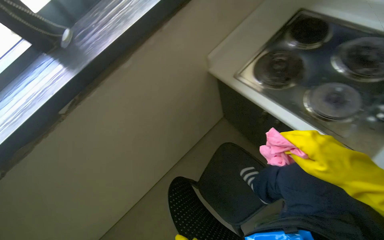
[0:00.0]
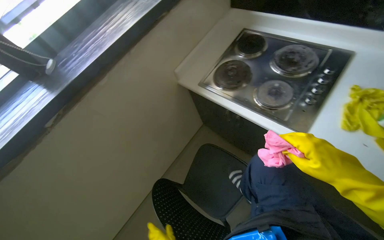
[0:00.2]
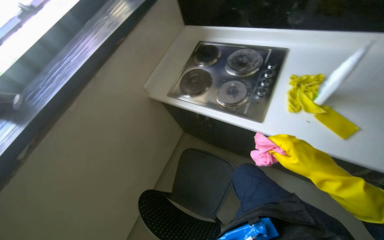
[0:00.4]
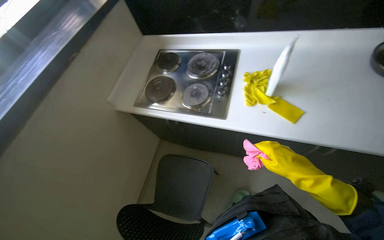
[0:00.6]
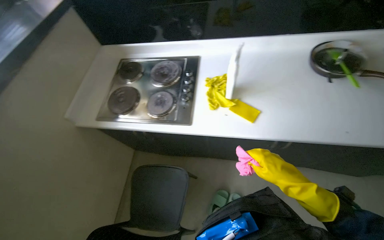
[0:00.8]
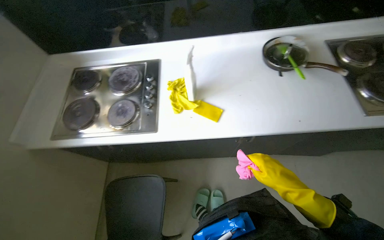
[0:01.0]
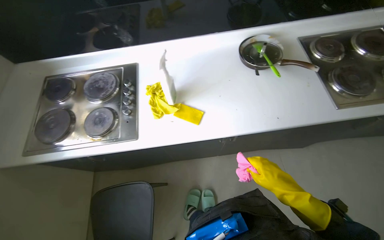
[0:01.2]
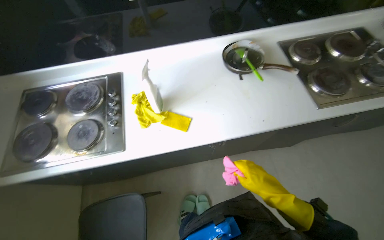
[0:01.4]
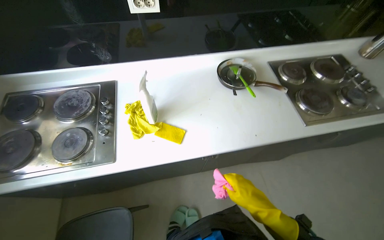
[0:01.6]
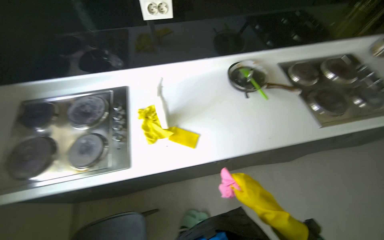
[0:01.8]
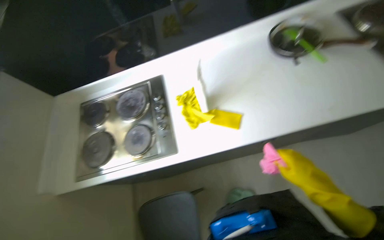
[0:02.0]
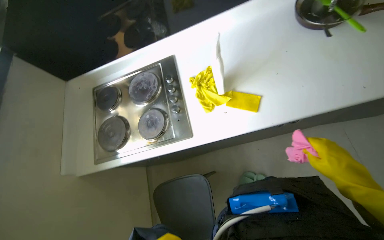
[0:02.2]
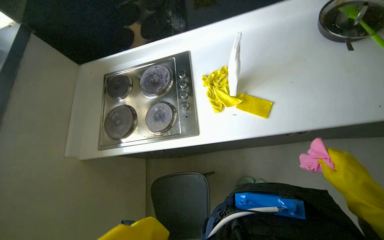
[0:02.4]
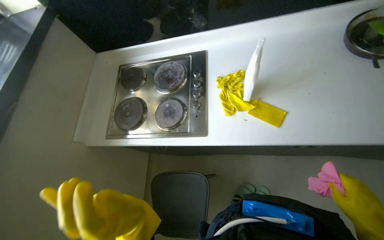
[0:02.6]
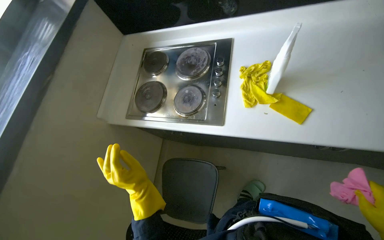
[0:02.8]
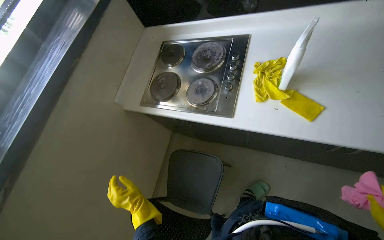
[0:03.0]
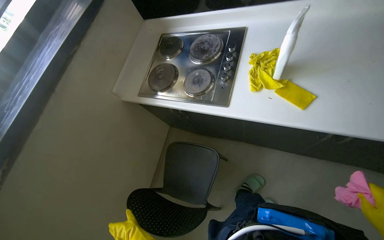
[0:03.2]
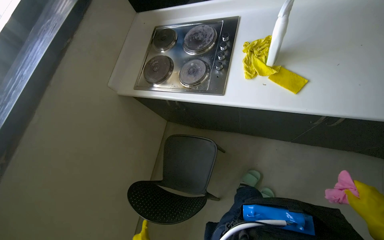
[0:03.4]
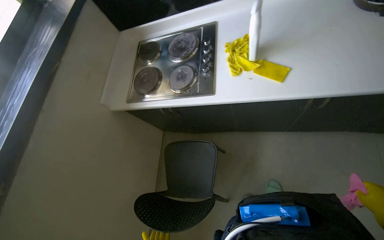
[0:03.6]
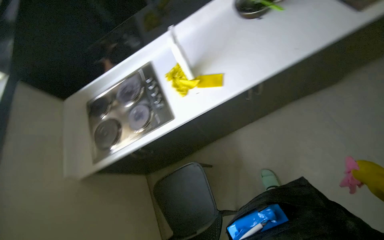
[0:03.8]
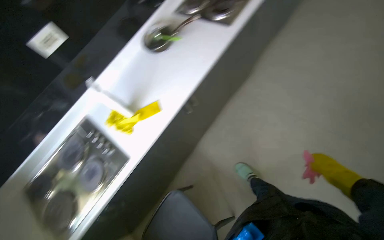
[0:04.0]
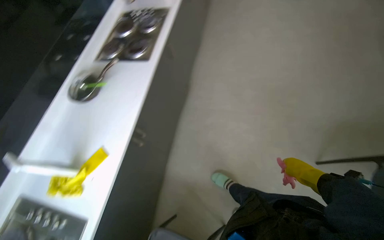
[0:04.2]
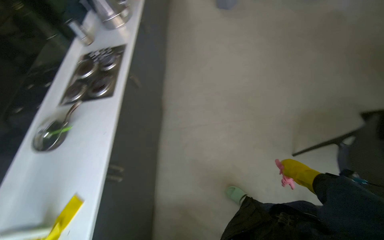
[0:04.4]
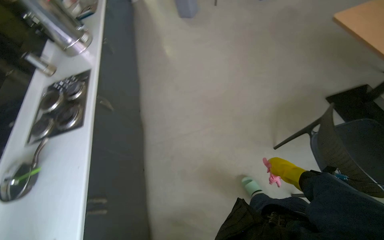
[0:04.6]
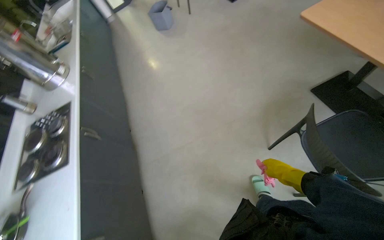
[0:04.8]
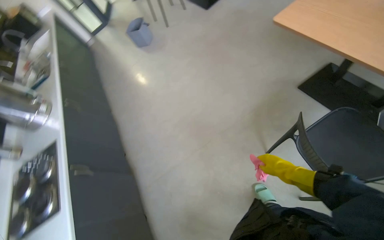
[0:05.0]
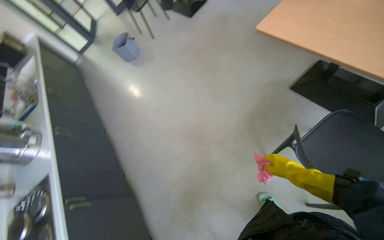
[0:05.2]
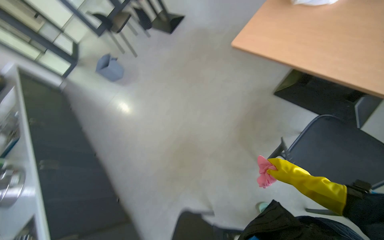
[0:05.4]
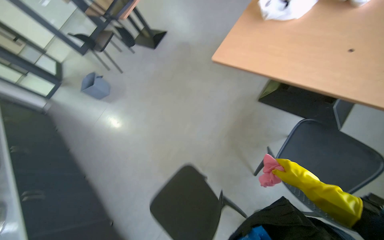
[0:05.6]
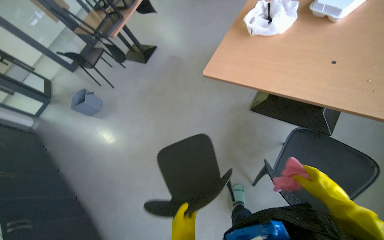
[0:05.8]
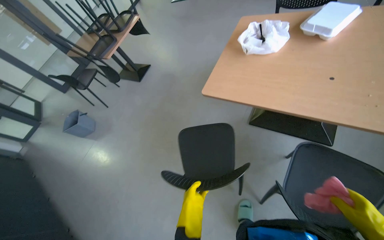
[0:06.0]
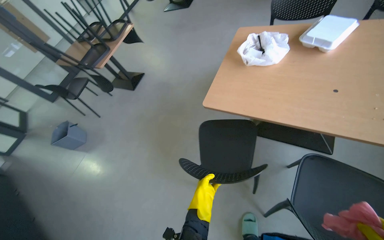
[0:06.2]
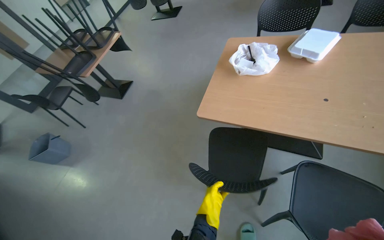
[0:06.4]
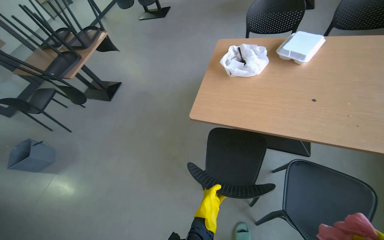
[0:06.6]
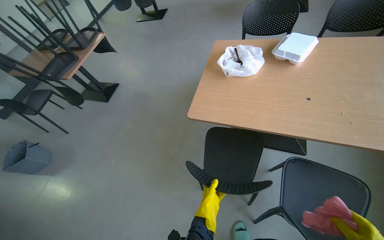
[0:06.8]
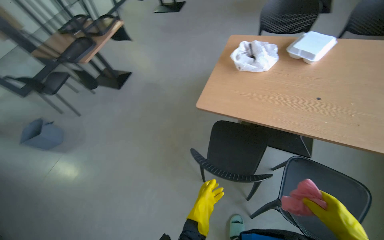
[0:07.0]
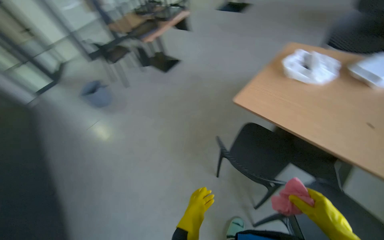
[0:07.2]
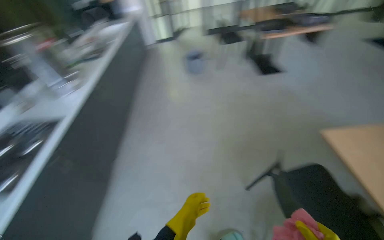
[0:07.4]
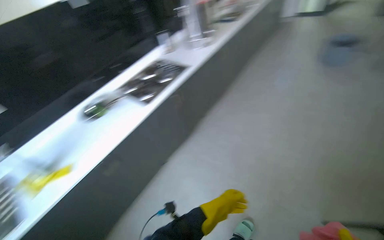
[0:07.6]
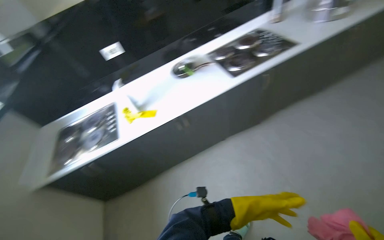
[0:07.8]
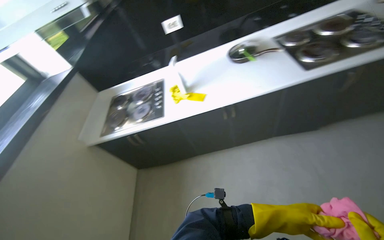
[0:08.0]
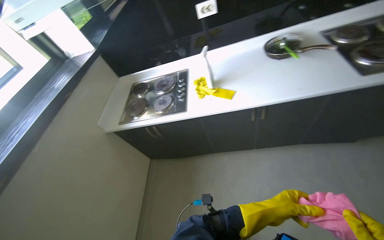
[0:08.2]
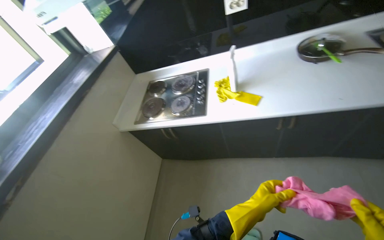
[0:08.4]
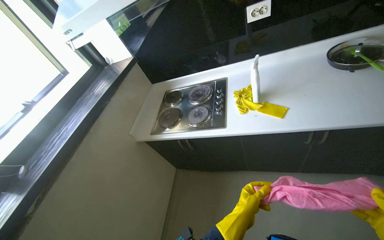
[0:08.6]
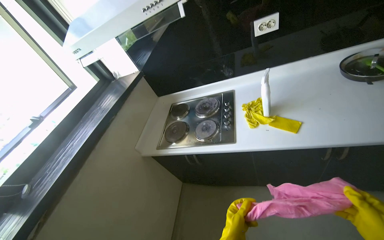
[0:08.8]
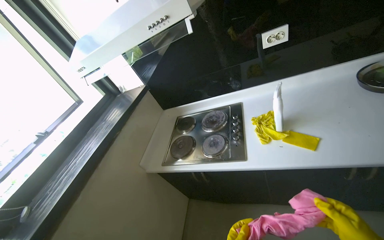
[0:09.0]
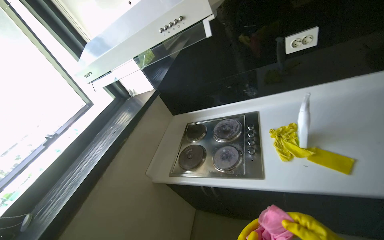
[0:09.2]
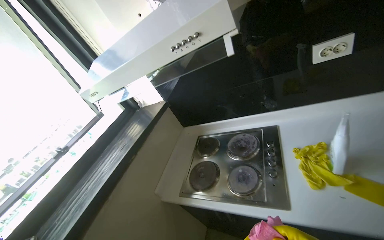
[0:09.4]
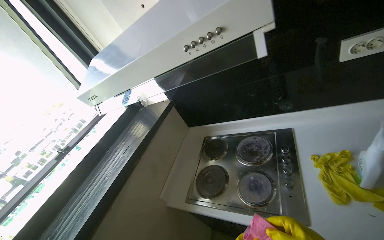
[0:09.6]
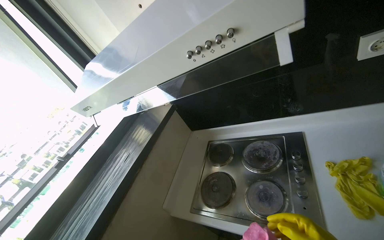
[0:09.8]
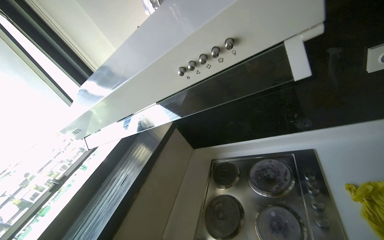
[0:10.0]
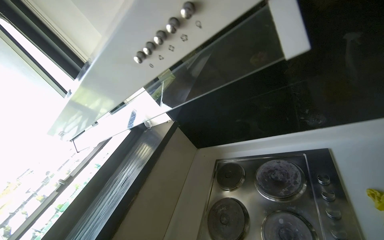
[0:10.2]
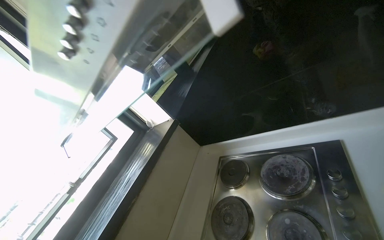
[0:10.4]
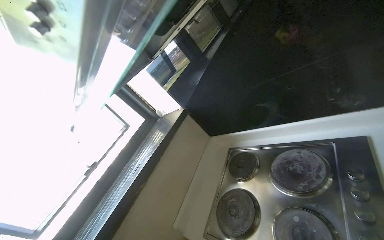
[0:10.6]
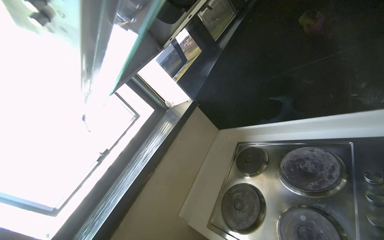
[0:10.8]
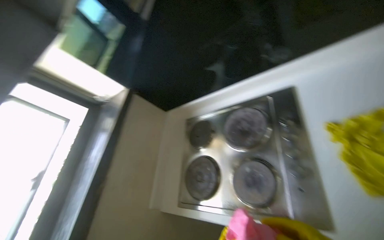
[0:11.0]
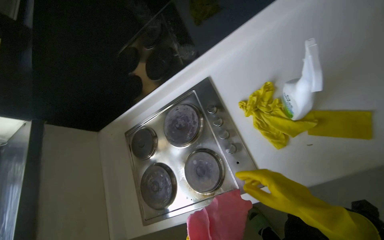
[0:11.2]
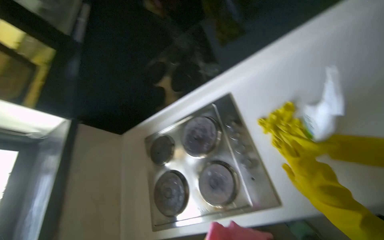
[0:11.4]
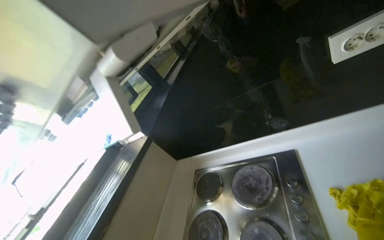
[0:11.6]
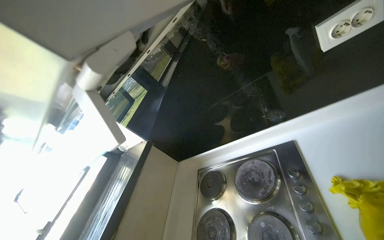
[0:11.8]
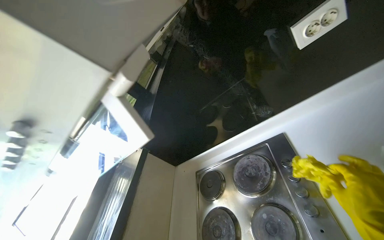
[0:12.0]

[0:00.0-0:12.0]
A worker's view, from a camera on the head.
Job: cleaning kitchen.
The whole recording: Cleaning kitchen range hood. The worker sprays cleaner and wipes the kitchen range hood with a cloth.
0:00.0 to 0:01.6: The head travels approximately 50 cm. The head rotates about 60 degrees to the right. The camera pitches upward, by some 20 degrees.
0:01.6 to 0:03.0: The wearer looks approximately 30 degrees further to the left. The view tilts roughly 15 degrees downward.
0:03.0 to 0:04.4: The wearer moves some 50 cm. The head rotates approximately 105 degrees to the right. The view tips upward by some 40 degrees.
0:04.4 to 0:06.0: The camera travels roughly 80 cm. The head turns to the right by some 55 degrees. The view tips upward by some 20 degrees.
0:06.0 to 0:07.6: The head rotates some 95 degrees to the left.
0:07.6 to 0:09.0: The camera is carried about 60 cm. The wearer looks approximately 40 degrees further to the left.
0:09.0 to 0:10.4: The camera is carried approximately 40 cm. The camera is aimed roughly 15 degrees further to the left.

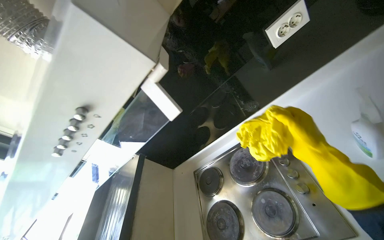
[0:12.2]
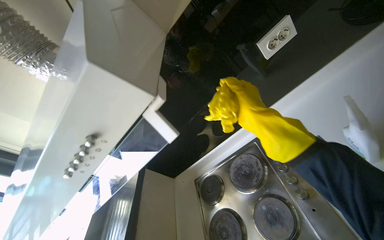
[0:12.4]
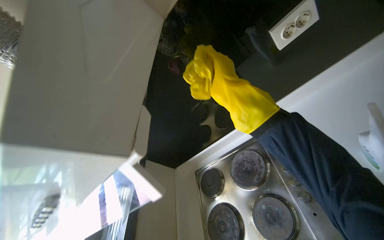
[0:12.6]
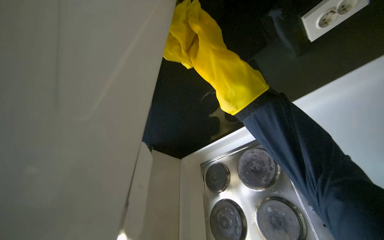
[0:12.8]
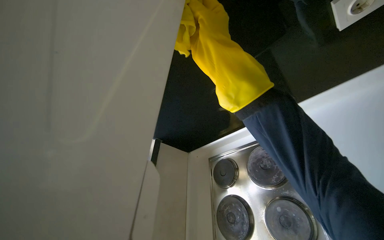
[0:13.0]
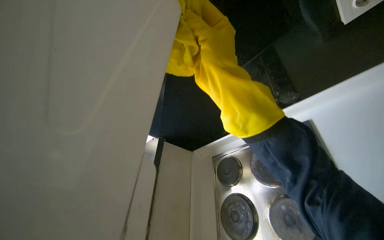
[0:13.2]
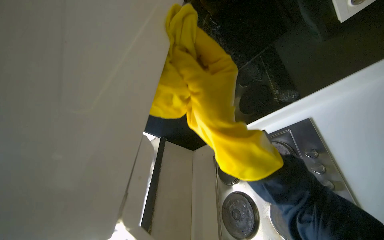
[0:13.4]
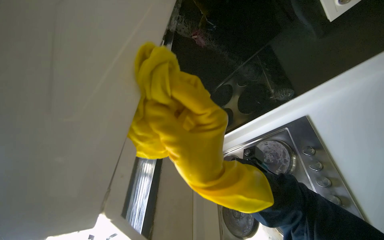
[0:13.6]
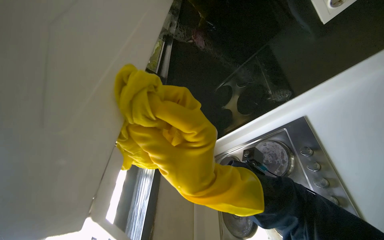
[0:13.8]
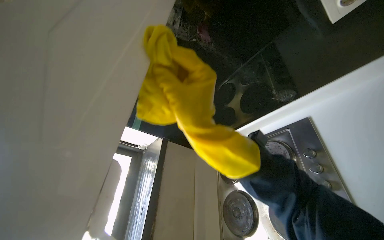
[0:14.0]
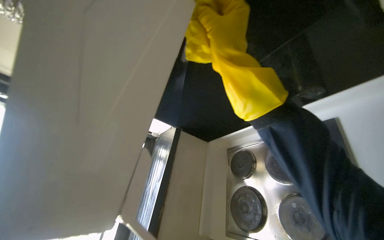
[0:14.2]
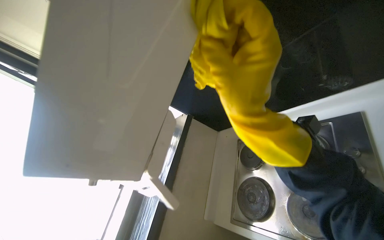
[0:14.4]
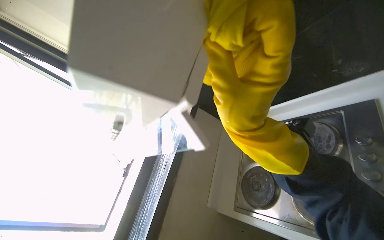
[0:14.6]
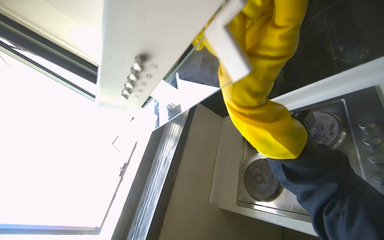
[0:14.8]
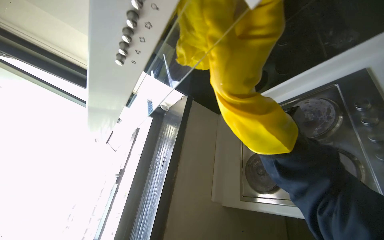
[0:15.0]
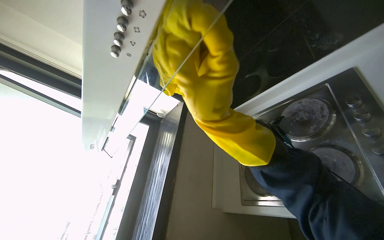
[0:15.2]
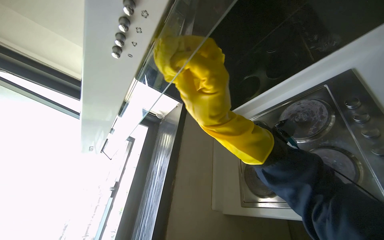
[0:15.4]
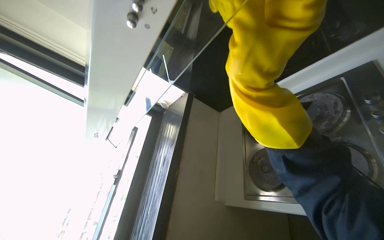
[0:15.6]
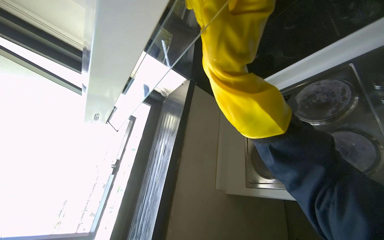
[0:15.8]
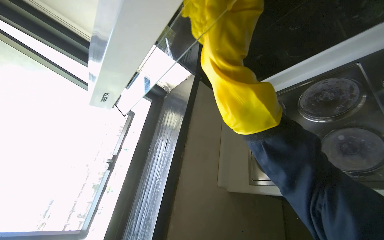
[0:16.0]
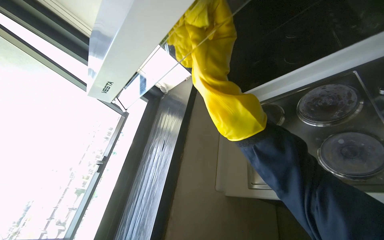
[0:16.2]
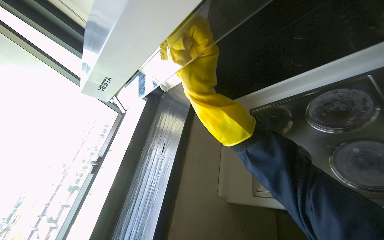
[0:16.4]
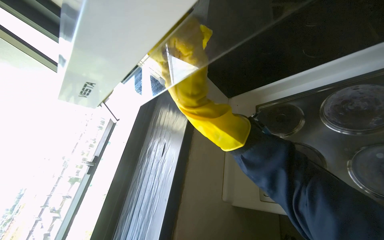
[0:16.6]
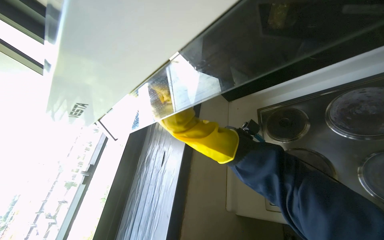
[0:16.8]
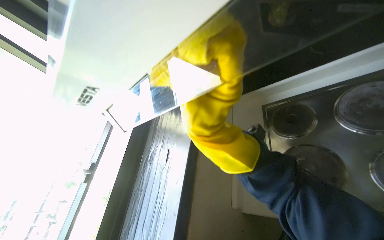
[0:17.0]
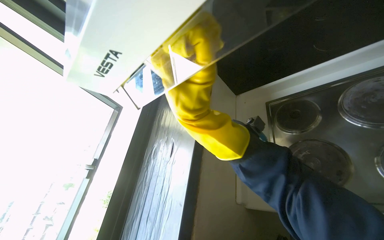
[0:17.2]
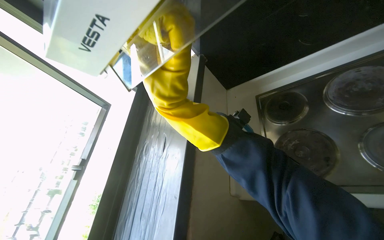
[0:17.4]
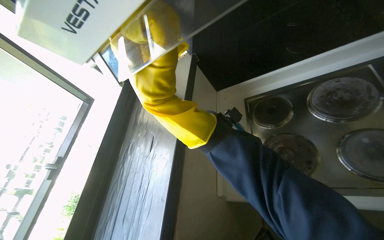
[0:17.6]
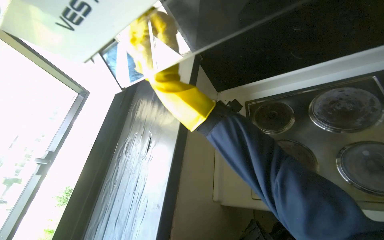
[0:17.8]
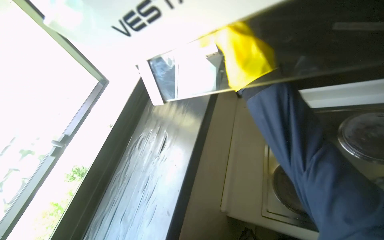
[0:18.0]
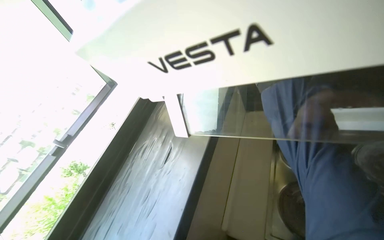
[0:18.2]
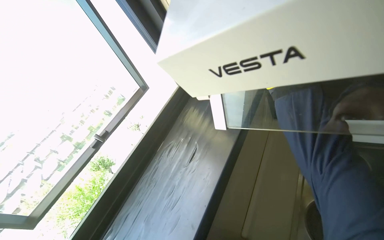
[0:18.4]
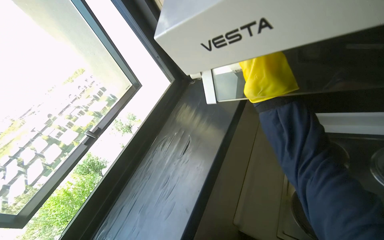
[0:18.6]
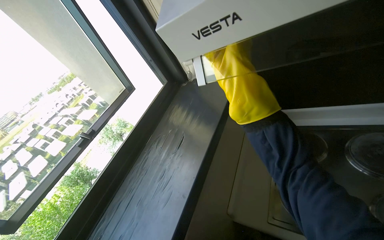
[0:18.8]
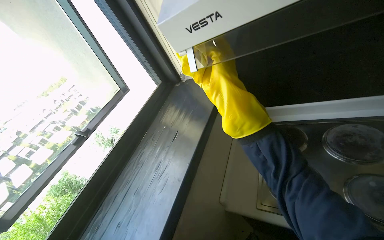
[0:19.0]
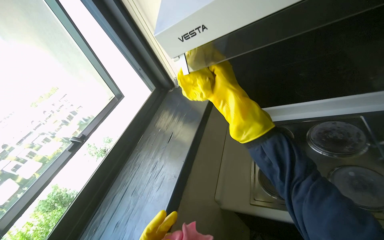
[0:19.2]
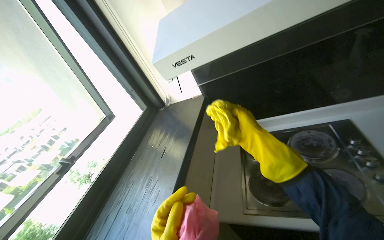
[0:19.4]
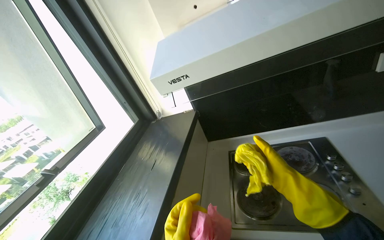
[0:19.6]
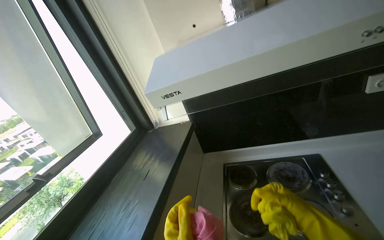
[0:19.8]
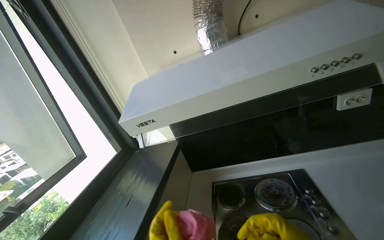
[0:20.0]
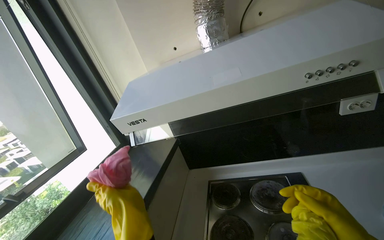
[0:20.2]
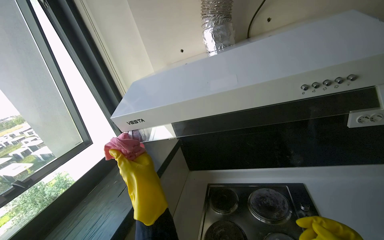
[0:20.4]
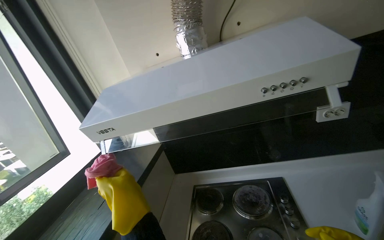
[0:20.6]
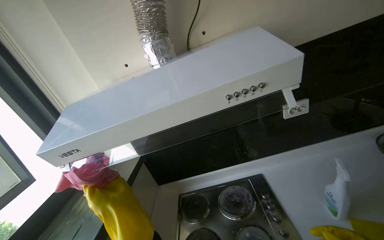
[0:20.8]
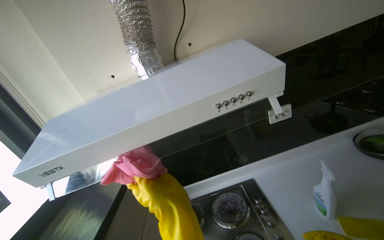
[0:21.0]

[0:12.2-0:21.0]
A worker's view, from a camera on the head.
Job: cleaning kitchen.
The whole recording: Cleaning kitchen range hood. The worker sprays cleaner and wipes the kitchen range hood with a cloth.
0:12.2 to 0:13.6: The wearer looks roughly 15 degrees further downward. The right hand goes approximately 30 cm to the left.
0:15.2 to 0:16.6: The right hand heads farther from the camera, covering about 30 cm.
0:18.0 to 0:19.6: The camera pitches upward, by roughly 25 degrees.
0:19.6 to 0:21.0: The camera pitches upward, by some 15 degrees.
